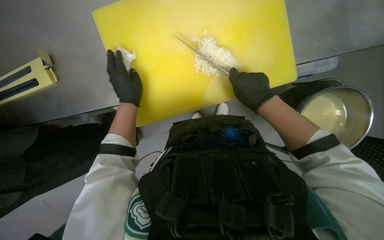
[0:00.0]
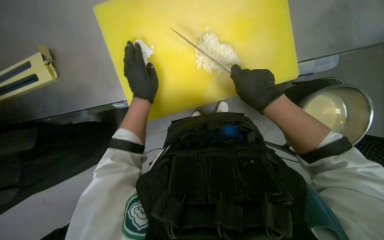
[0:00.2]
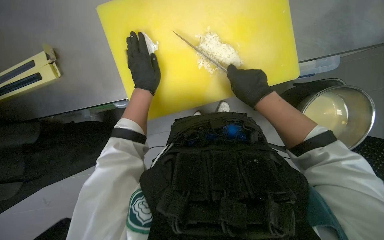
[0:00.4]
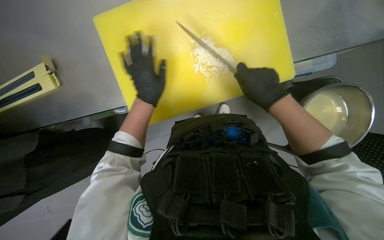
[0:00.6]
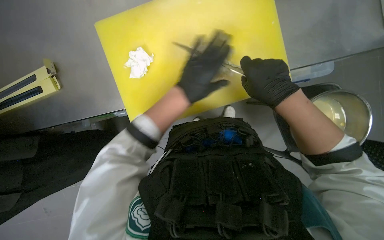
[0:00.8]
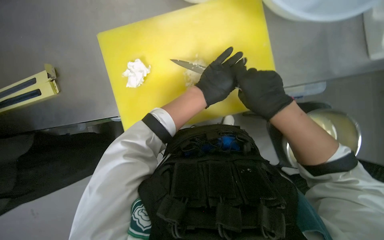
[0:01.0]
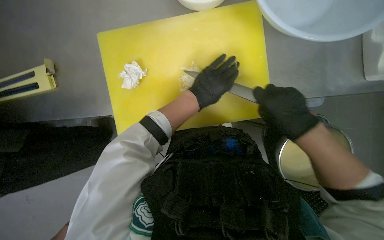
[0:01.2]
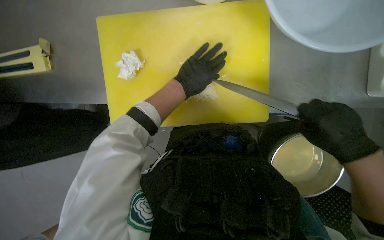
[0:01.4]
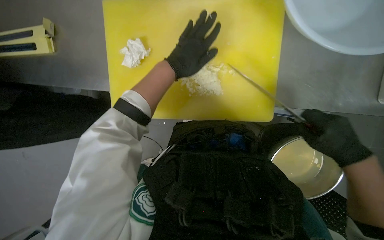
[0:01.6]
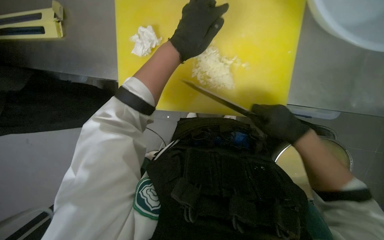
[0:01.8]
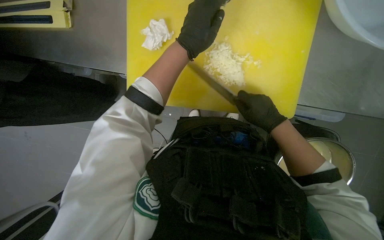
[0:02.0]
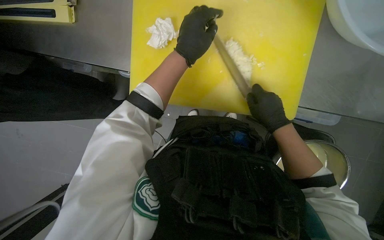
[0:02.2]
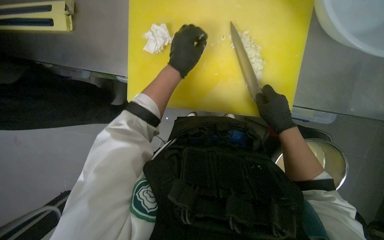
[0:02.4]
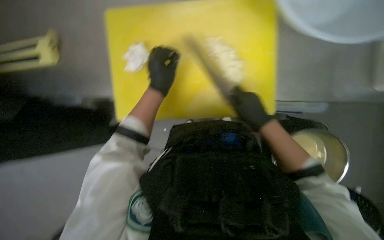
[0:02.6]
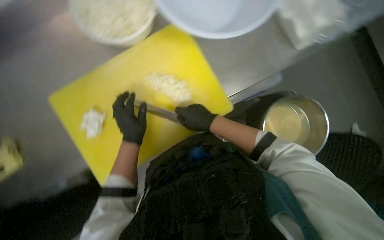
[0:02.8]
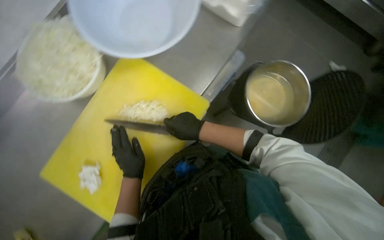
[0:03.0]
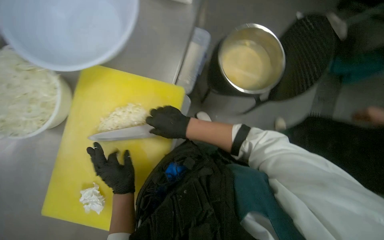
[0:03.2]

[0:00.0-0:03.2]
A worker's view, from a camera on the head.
Job: preparing food.
The whole recording: Chopping onion. The worker chops an onion on a yellow cutting board with a knife.
0:00.0 to 0:01.6: The right hand goes roughly 20 cm to the right and nearer to the camera. Meanwhile the left hand is displaced to the right by some 15 cm.

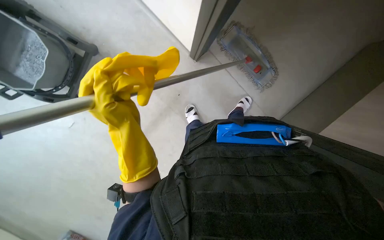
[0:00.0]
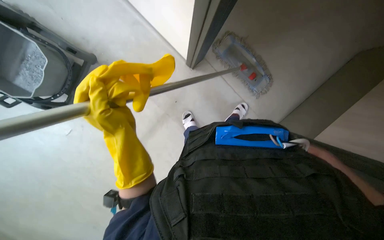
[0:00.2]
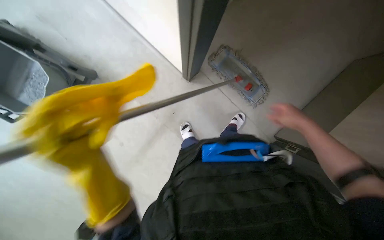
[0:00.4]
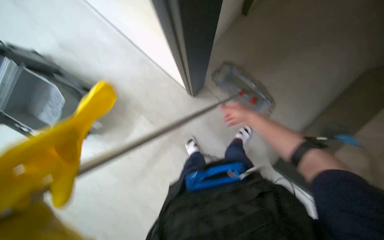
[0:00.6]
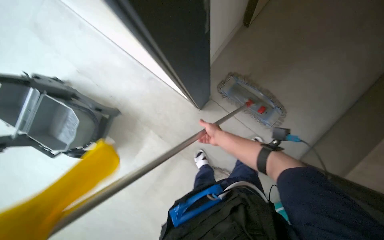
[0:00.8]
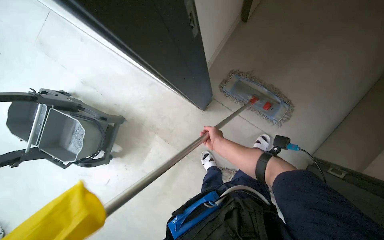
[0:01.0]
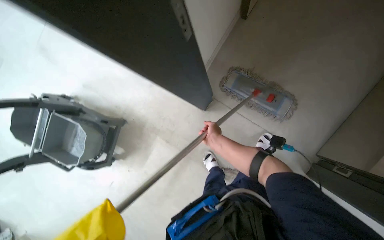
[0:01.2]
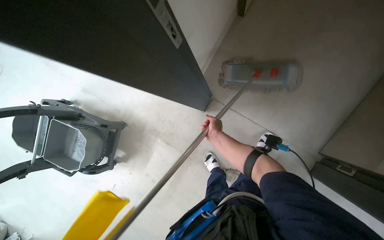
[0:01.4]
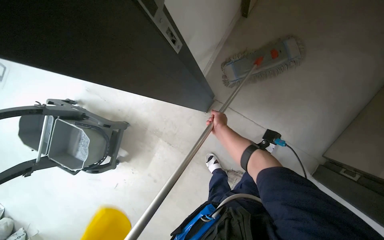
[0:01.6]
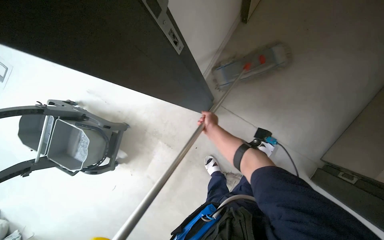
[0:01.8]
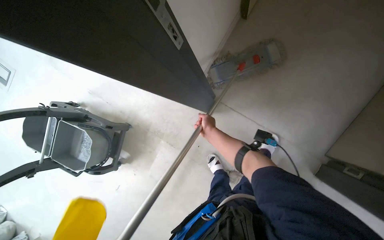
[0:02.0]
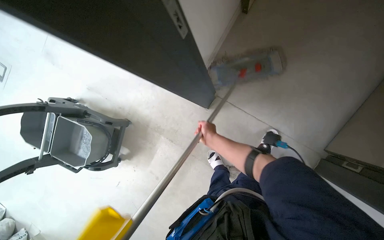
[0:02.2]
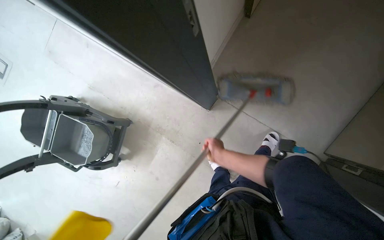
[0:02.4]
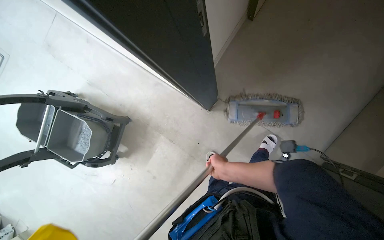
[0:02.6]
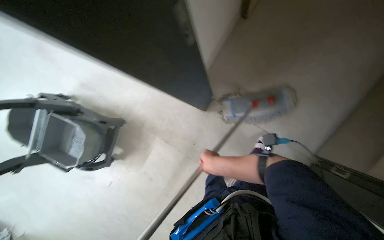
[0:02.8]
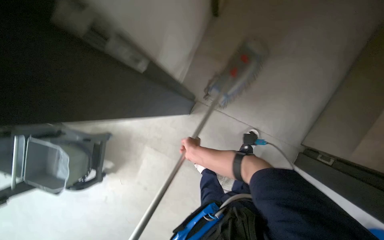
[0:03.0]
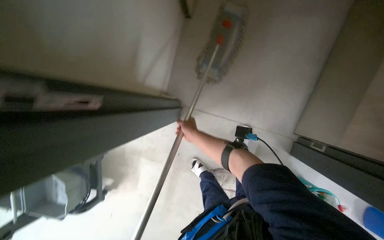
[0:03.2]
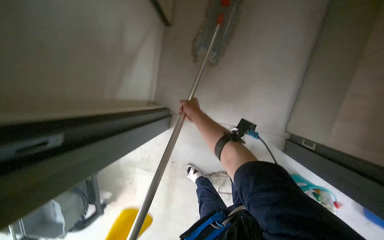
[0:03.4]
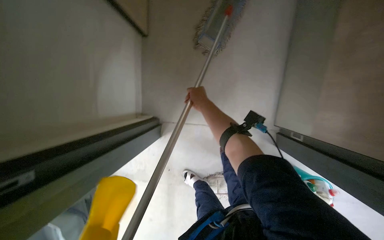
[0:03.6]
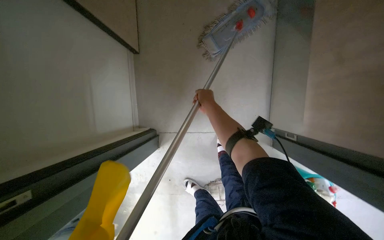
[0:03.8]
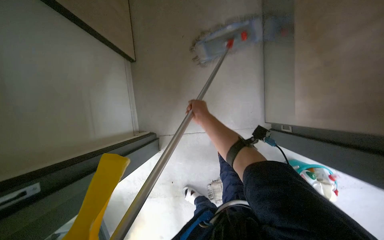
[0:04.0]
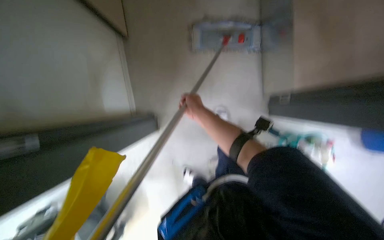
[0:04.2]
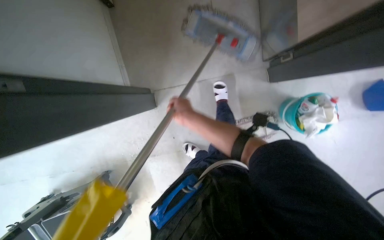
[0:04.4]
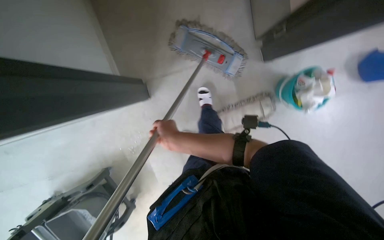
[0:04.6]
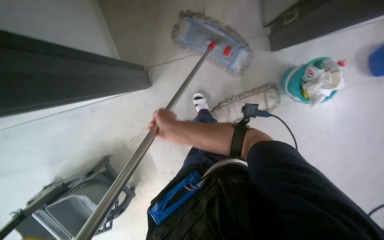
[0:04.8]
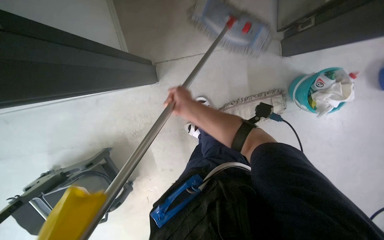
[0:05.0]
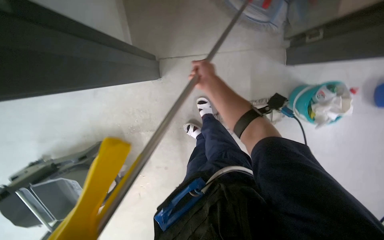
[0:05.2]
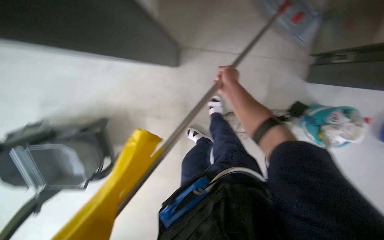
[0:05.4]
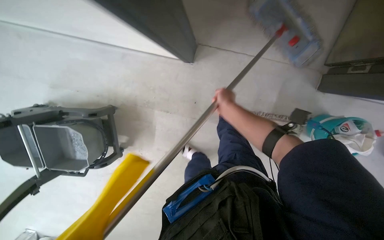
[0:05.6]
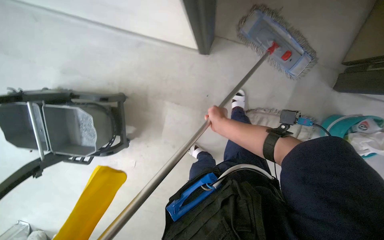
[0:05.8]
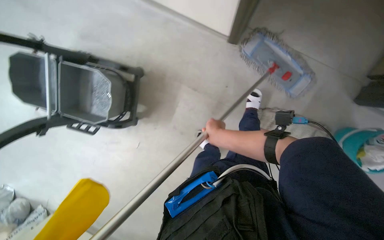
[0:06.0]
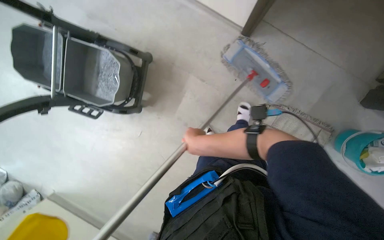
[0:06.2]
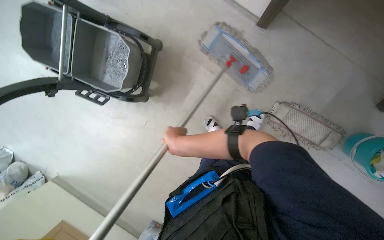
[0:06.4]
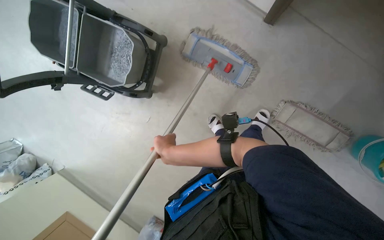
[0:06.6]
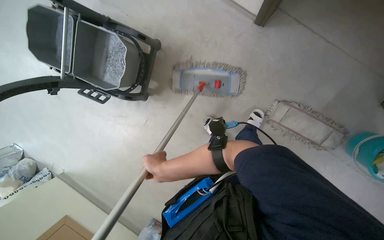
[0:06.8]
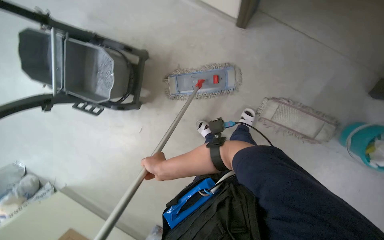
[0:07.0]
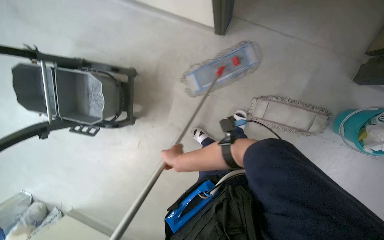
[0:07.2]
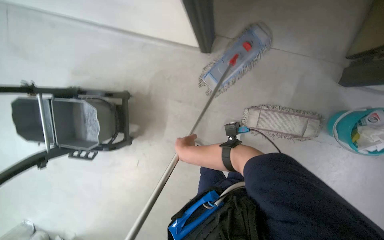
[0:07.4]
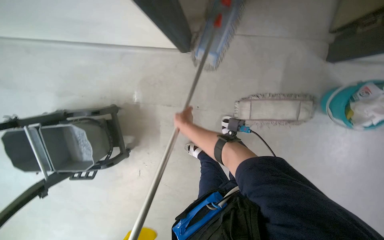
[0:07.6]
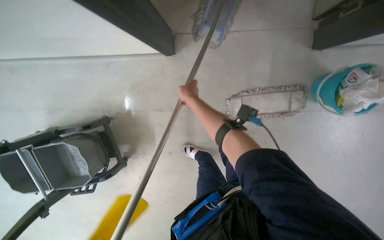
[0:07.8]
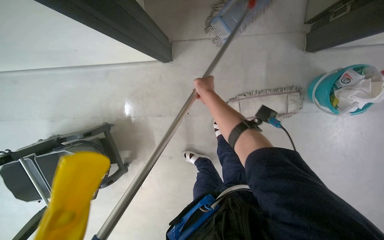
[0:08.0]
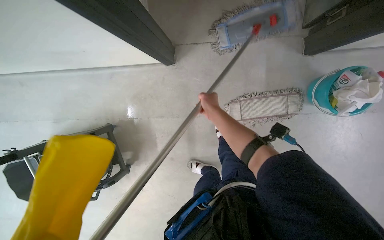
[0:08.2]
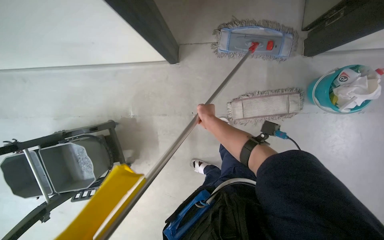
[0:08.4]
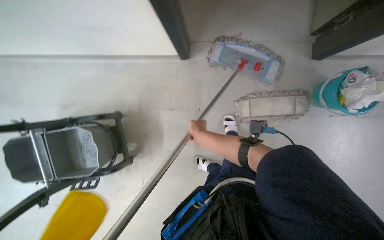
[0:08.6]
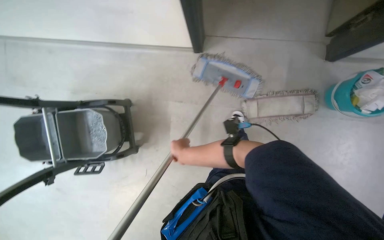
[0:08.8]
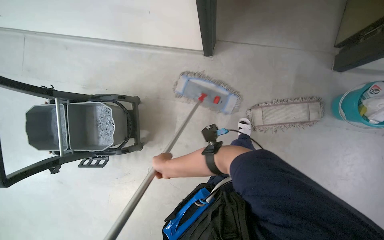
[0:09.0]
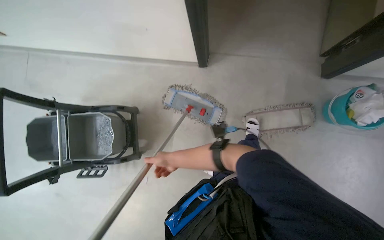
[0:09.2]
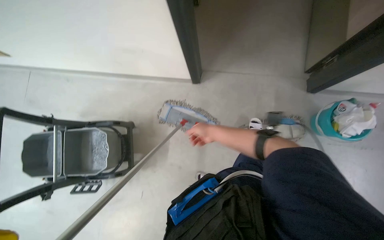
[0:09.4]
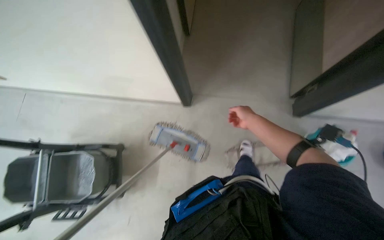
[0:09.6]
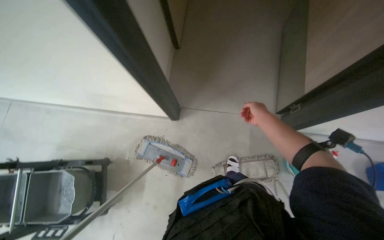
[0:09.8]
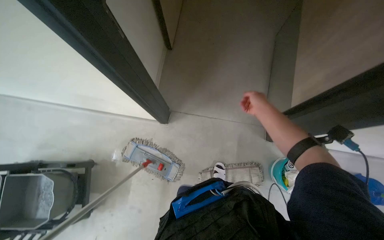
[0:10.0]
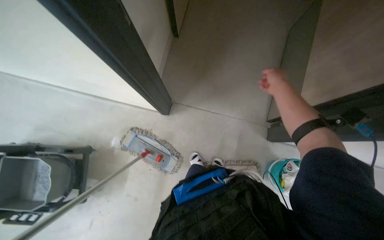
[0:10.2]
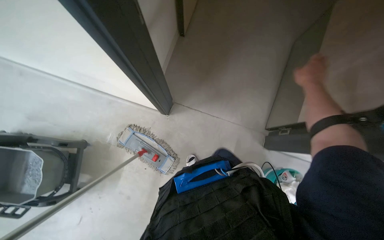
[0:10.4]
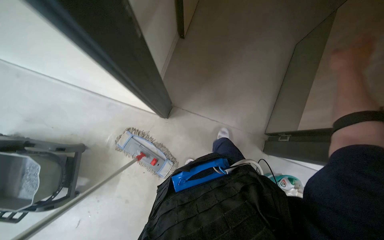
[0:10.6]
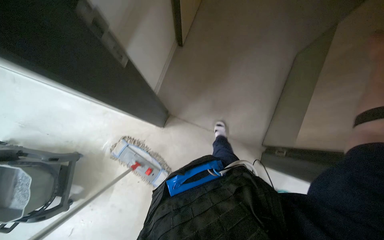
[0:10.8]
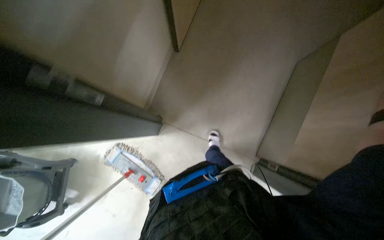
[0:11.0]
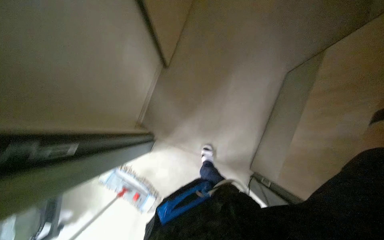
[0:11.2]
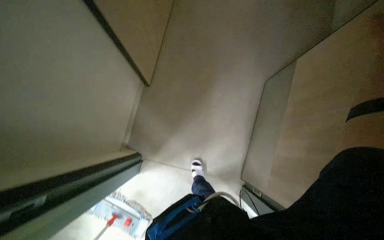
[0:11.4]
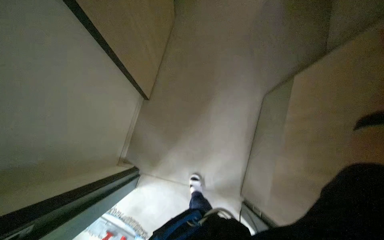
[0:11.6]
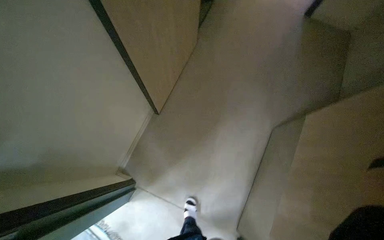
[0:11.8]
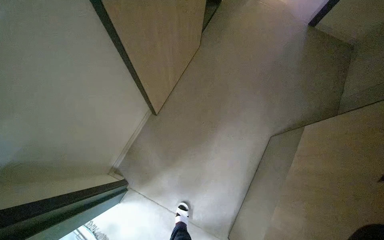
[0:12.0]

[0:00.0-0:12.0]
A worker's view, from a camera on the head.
Job: mopping floor.
The whole recording: Mopping apartment floor. The worker mops the apartment floor with a flat mop, changing the mop head as needed.
0:00.0 to 0:01.6: The view pans to the left by some 20 degrees. The view tips upward by roughly 10 degrees.
0:01.6 to 0:03.0: The right hand goes some 20 cm nearer to the camera and to the left.
0:04.4 to 0:06.0: Everything in view rotates some 30 degrees clockwise. The right hand heads down the picture, covering some 10 cm.
0:07.6 to 0:09.0: The right hand shifts some 35 cm down the picture and to the left.
0:09.0 to 0:10.4: The view tips upward by about 20 degrees. The right hand shifts roughly 80 cm to the right and up the picture.
0:10.4 to 0:12.0: The wearer looks some 30 degrees further upward.

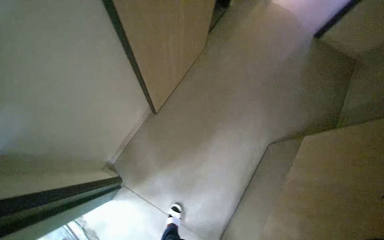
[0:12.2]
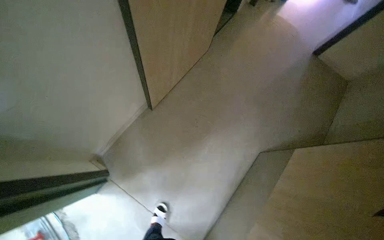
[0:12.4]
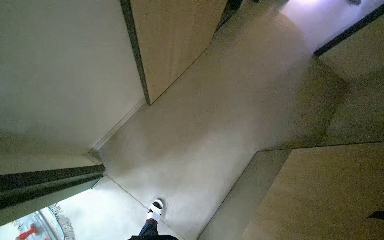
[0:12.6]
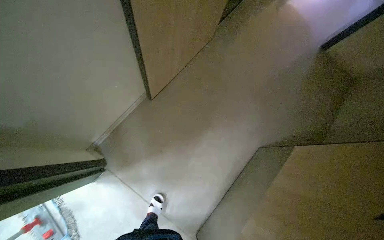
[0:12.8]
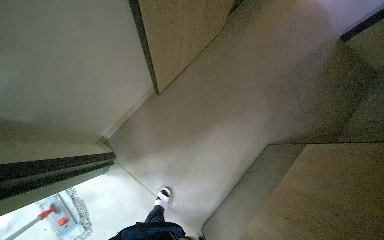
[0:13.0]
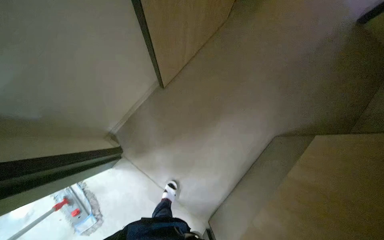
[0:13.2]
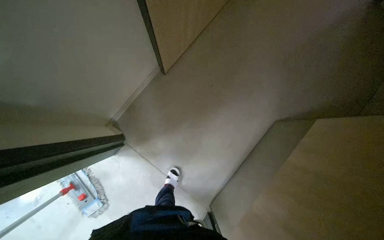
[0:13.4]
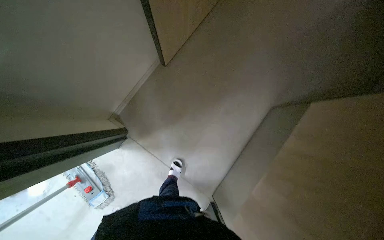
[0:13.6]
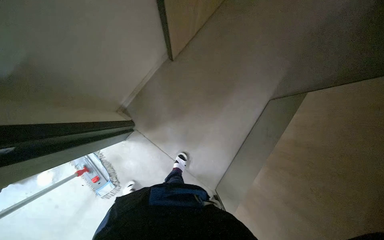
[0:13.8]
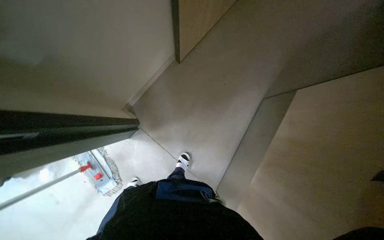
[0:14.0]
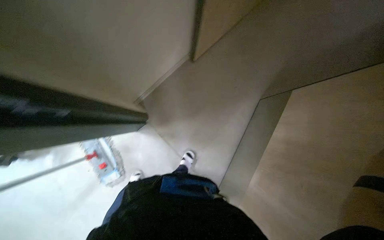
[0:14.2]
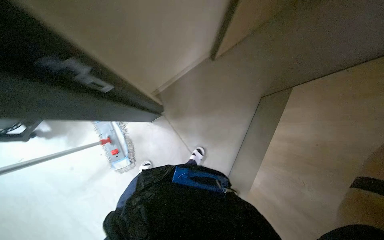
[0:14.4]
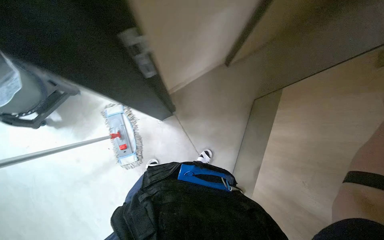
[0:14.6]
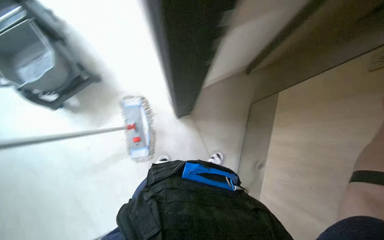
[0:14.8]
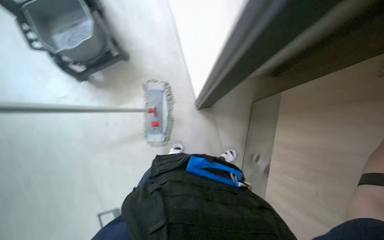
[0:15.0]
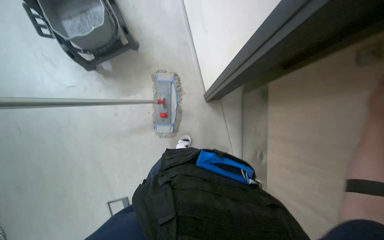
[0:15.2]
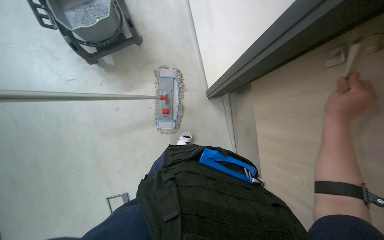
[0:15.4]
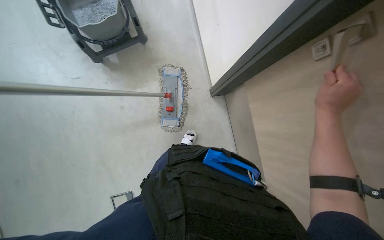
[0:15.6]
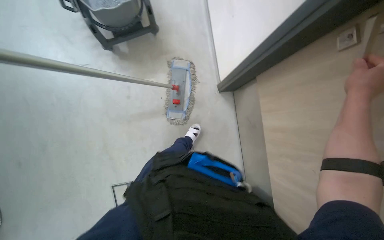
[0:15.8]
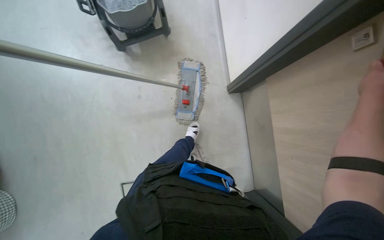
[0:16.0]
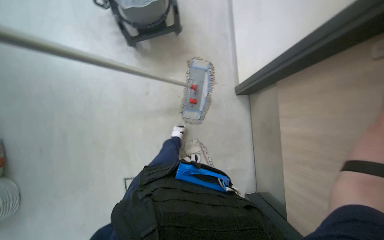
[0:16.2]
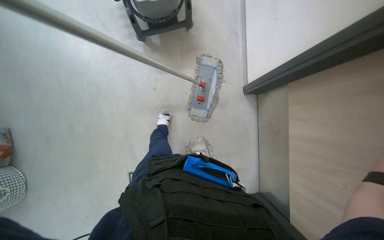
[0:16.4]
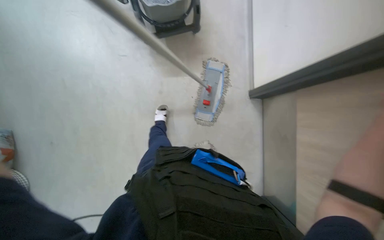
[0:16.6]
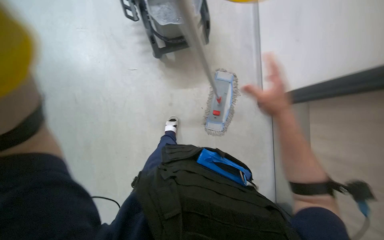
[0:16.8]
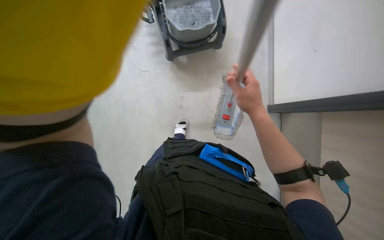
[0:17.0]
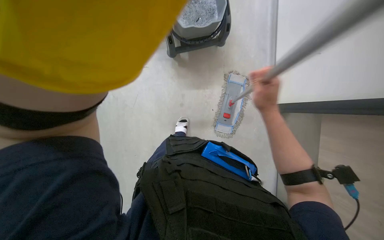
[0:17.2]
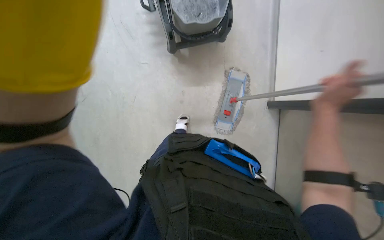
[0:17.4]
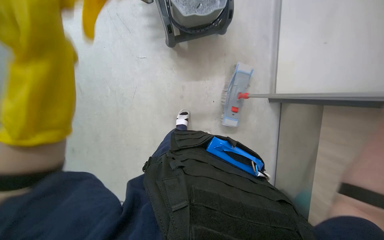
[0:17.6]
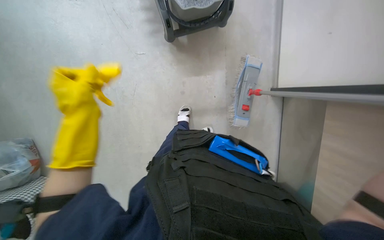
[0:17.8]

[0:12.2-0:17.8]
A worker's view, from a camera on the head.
Job: mopping floor.
The whole recording: Mopping apartment floor. The worker mops the apartment floor with a flat mop, changing the mop head as needed.
0:12.2 to 0:13.6: The camera pitches downward, by about 15 degrees.
0:13.6 to 0:15.0: The camera travels some 70 cm. The scene turns roughly 35 degrees clockwise in the picture.
